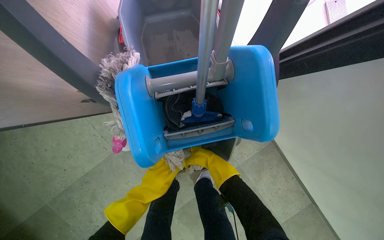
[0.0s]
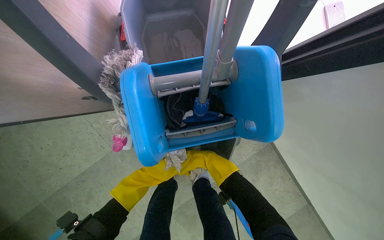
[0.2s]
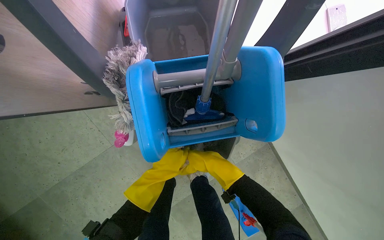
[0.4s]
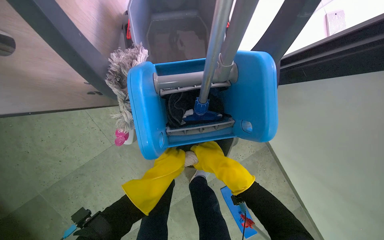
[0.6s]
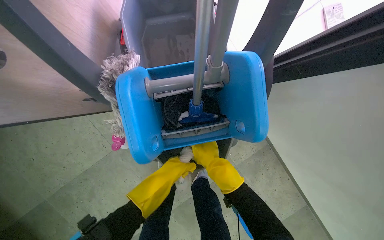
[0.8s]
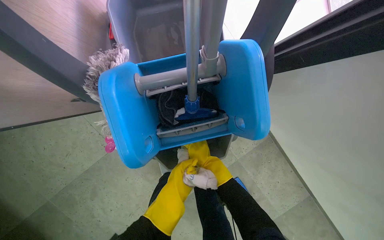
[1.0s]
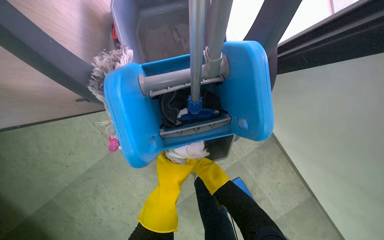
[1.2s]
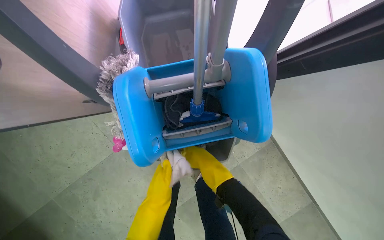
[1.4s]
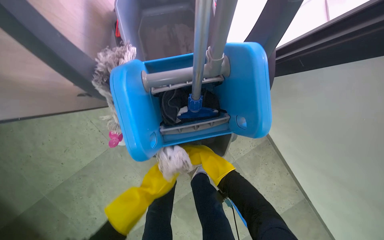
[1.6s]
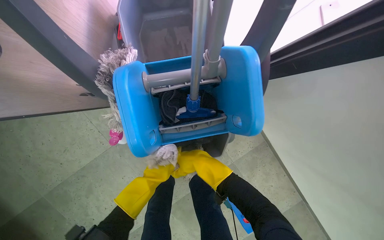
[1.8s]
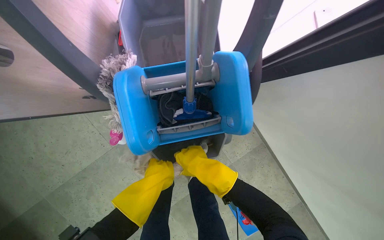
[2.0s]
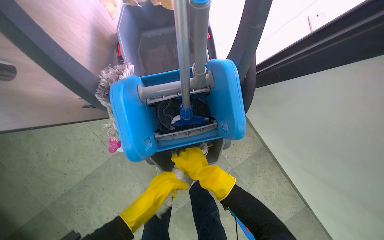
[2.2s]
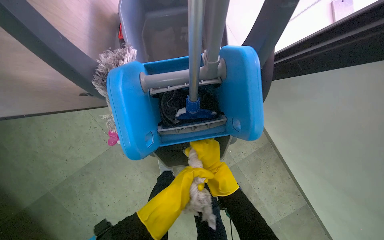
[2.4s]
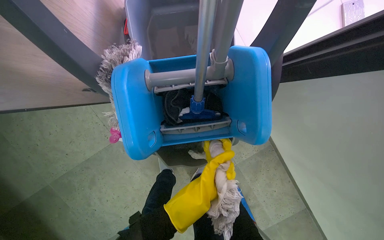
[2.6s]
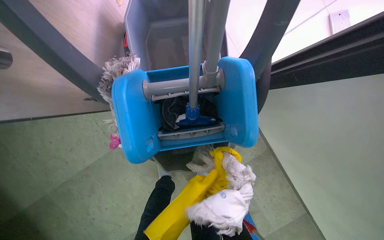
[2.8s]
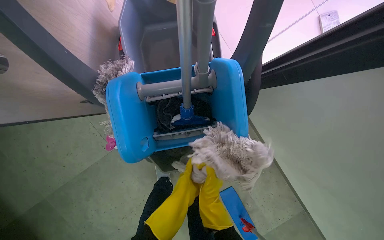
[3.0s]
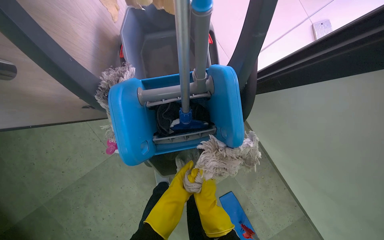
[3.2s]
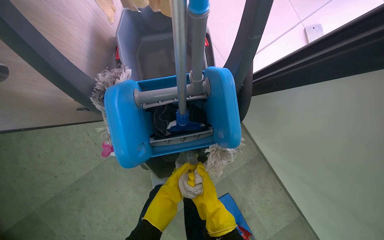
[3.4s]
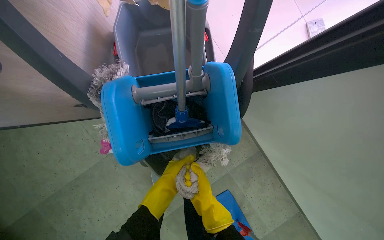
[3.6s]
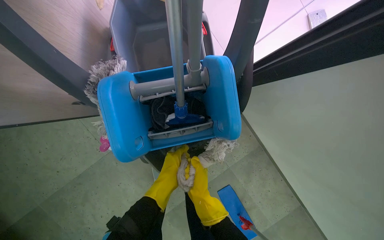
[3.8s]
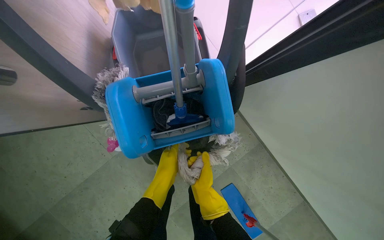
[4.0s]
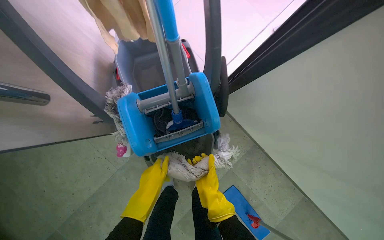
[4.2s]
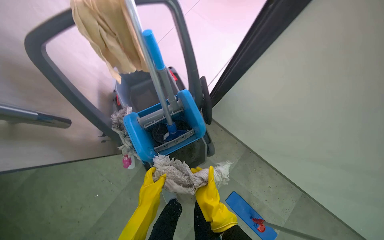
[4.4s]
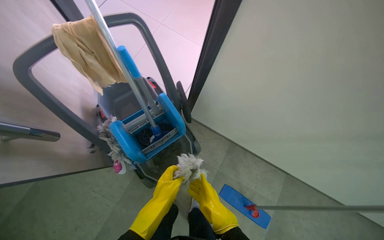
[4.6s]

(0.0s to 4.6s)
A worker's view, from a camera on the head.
Job: preparing cleaning supplies.
The whole recording: Preparing mop for use. The worker removes a dirty mop head and attaches a clean one to the mop handle.
0.0s - 1.6s: The right hand goes nearer and farther, about 15 cm each way, reversing 2 times.
1.6s - 3.0s: The left hand goes about 15 cm to the right and nearer to the camera.
3.0s - 4.6s: The camera pitches upward, by about 20 degrees. The scene turns about 25 degrees counterclockwise in the picture.

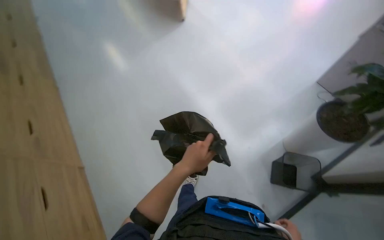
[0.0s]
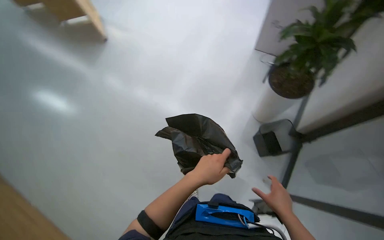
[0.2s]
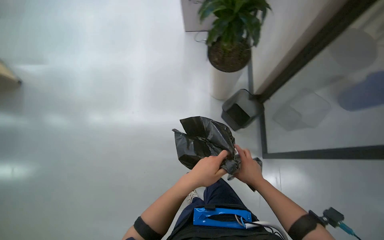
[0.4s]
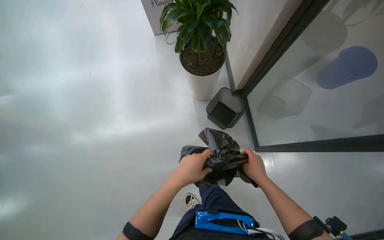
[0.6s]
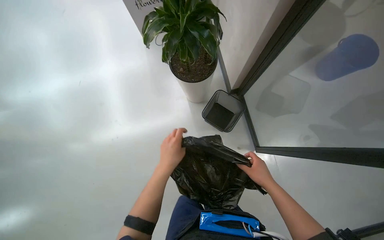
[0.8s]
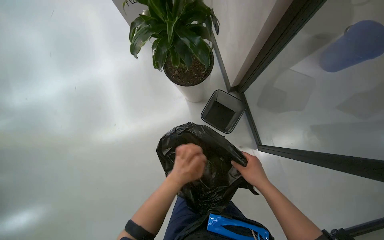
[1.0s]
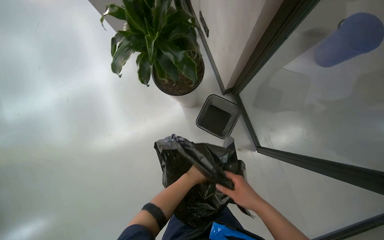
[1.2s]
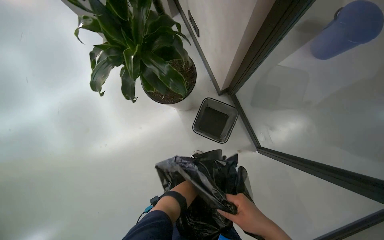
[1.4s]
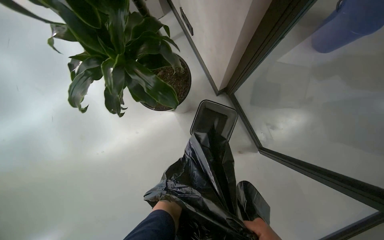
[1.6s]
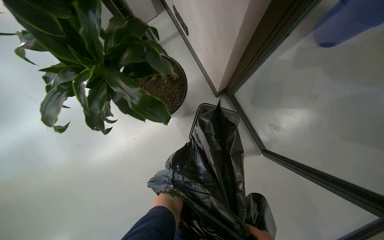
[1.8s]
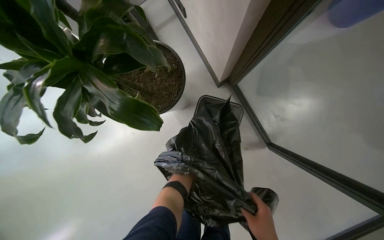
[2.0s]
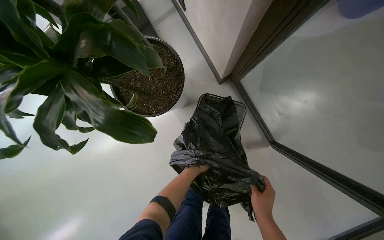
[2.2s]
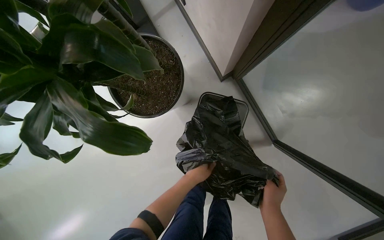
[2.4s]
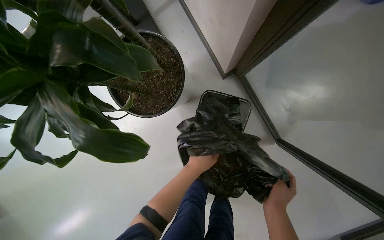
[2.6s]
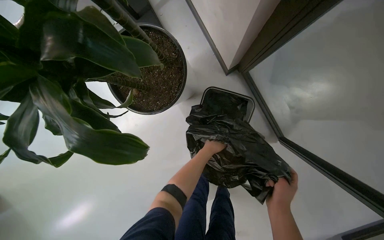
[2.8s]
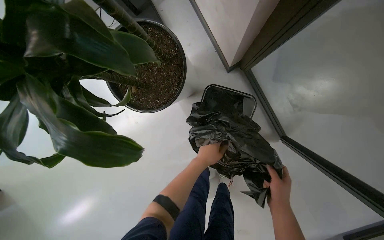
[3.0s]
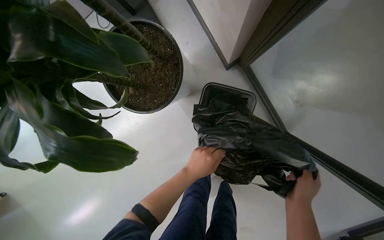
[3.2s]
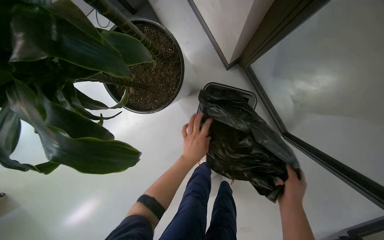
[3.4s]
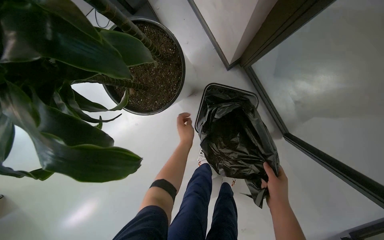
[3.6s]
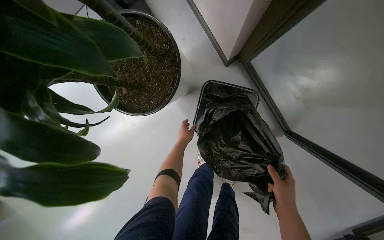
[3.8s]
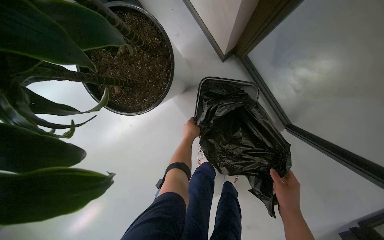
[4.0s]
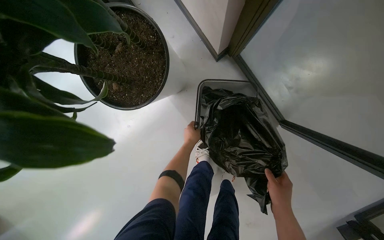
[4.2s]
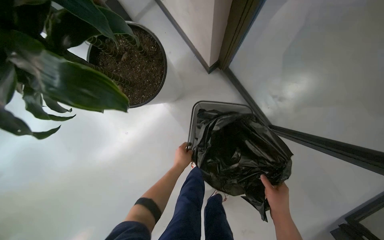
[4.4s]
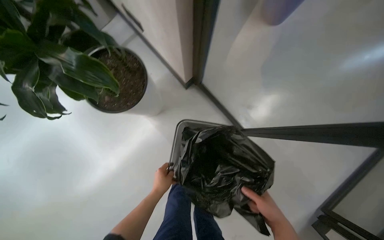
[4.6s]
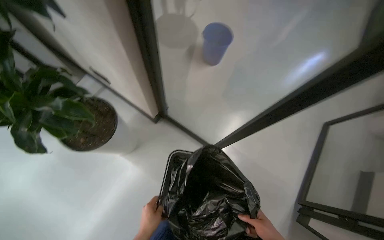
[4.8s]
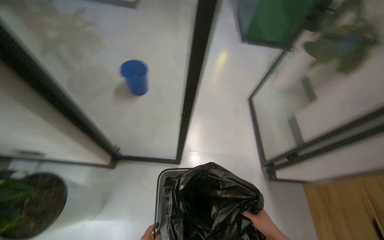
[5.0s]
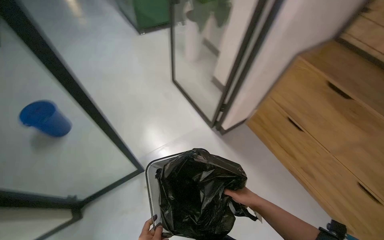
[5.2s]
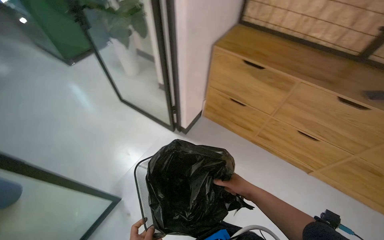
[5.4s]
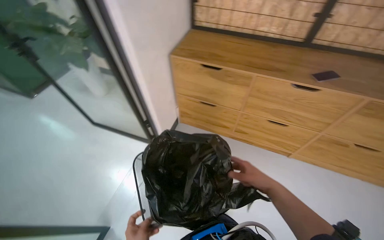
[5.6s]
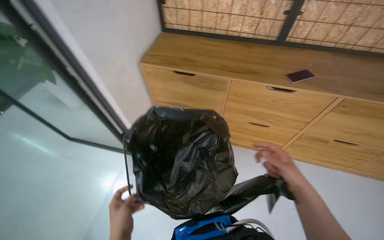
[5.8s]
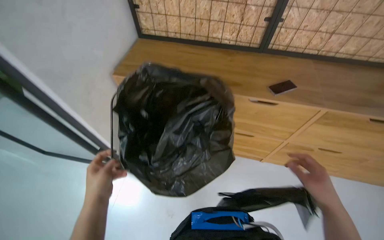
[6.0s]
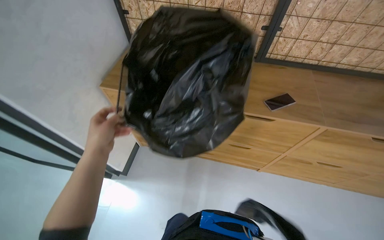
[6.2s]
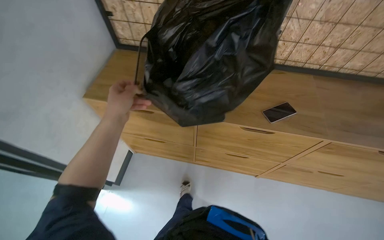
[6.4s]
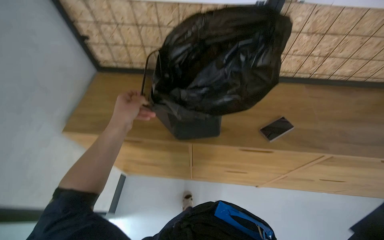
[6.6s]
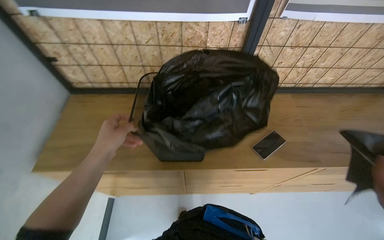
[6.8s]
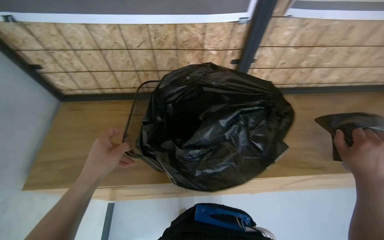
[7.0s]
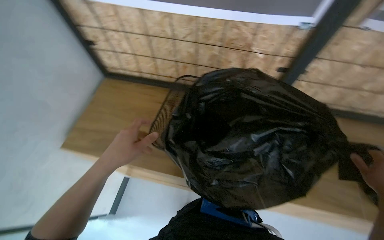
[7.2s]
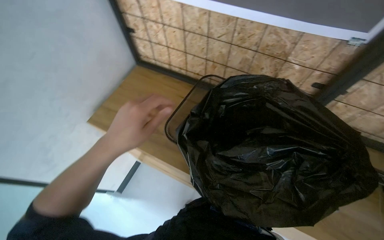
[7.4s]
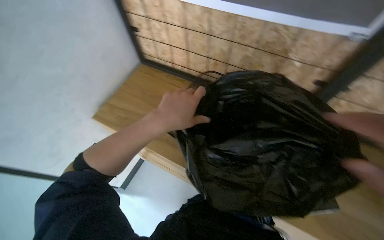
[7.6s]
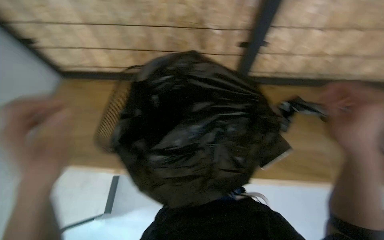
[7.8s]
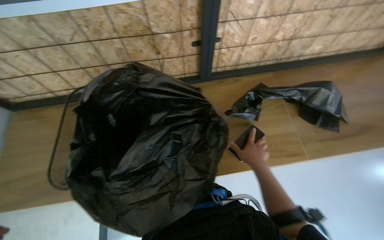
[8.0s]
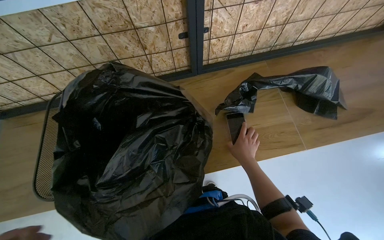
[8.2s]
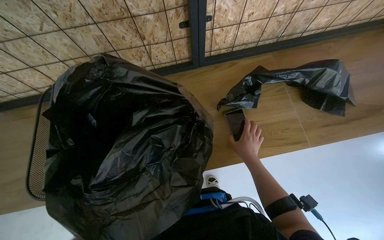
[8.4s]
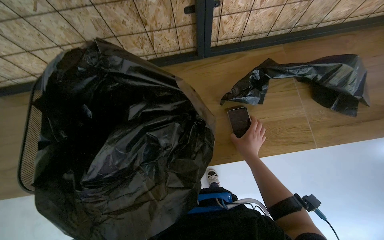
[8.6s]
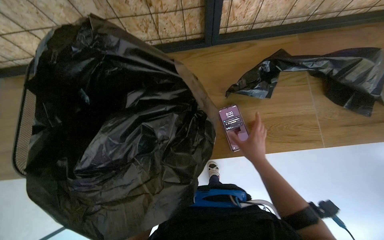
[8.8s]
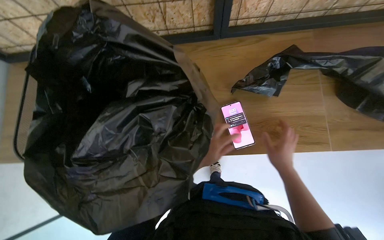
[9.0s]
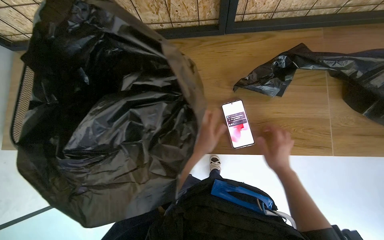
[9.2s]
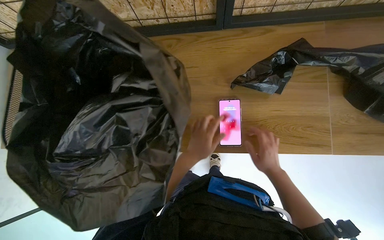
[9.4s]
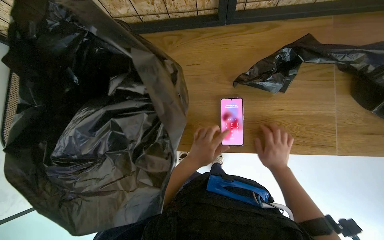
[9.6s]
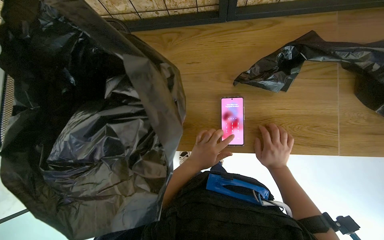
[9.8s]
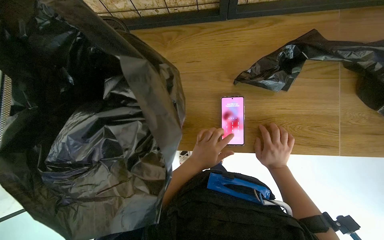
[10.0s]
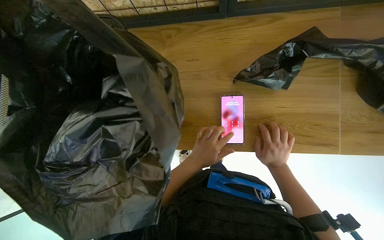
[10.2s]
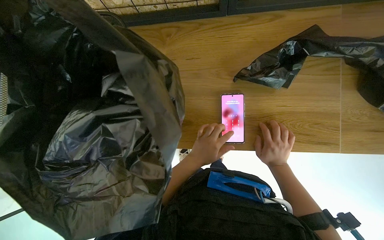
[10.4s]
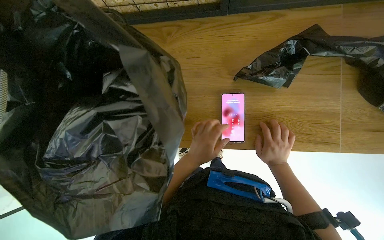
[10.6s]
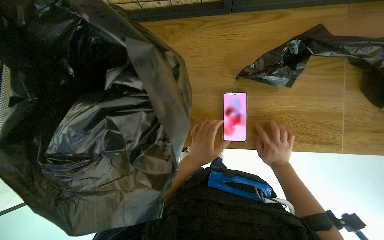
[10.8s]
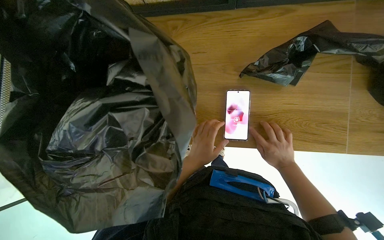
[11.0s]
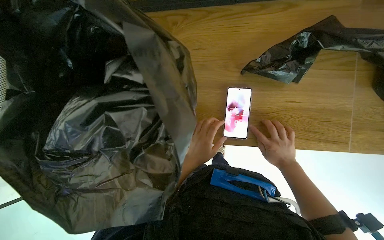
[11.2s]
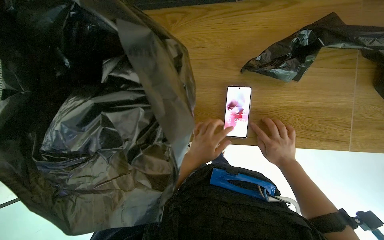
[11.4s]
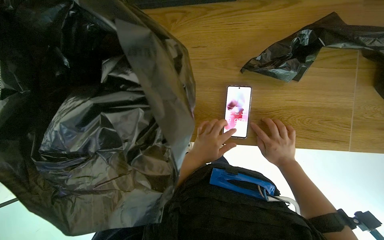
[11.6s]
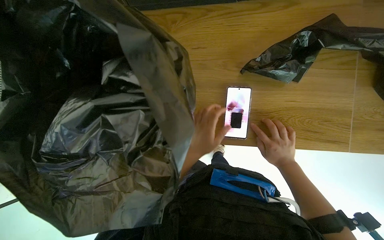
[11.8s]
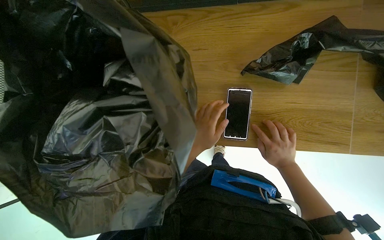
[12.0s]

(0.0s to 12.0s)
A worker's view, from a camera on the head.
Job: managing trash.
The whole recording: Lining trash bin with new bag. The worker places a new black trash bag into a bin and secures it.
0.0s - 1.6s: The head travels approximately 60 cm. The wearer looks some 85 degrees further to the right.
3.0s - 4.4s: The left hand heads farther from the camera, covering some 10 cm.
6.0s - 7.6s: The camera is carried approximately 60 cm. The wearer looks approximately 15 degrees further to the left.
7.6s - 9.0s: The head rotates approximately 30 degrees to the right. The view tilts some 20 degrees downward.
9.0s - 10.4s: The left hand goes roughly 10 cm nearer to the camera.
10.4s - 12.0s: The hands work in one place, with small movements.

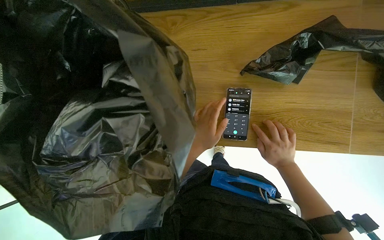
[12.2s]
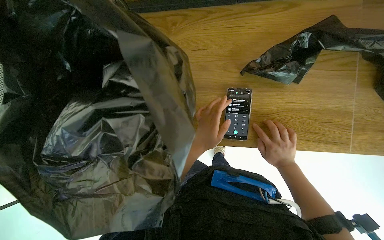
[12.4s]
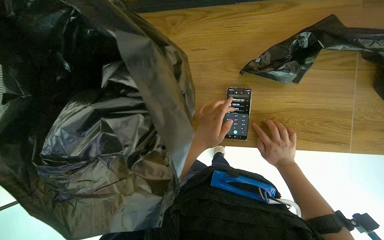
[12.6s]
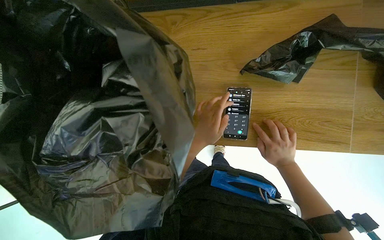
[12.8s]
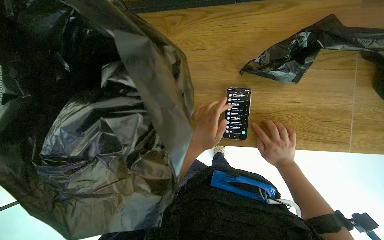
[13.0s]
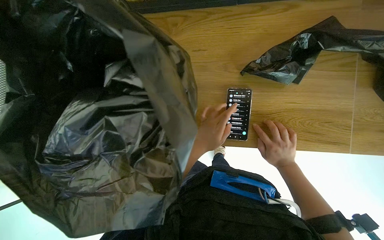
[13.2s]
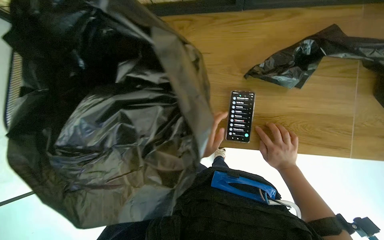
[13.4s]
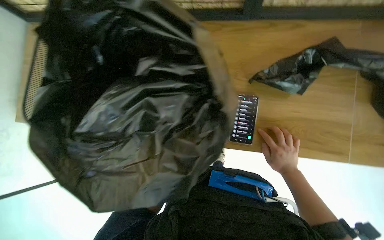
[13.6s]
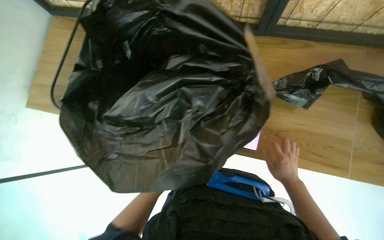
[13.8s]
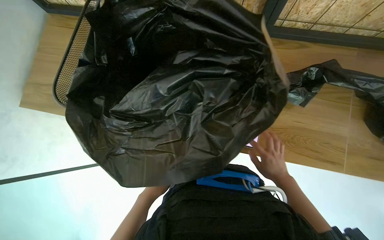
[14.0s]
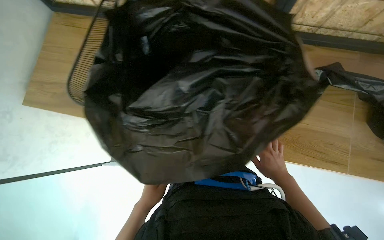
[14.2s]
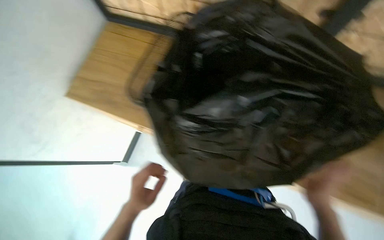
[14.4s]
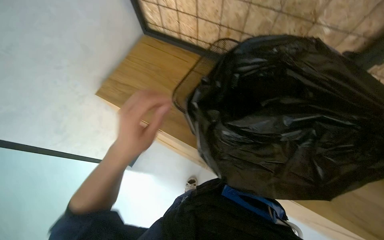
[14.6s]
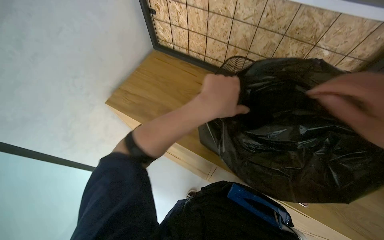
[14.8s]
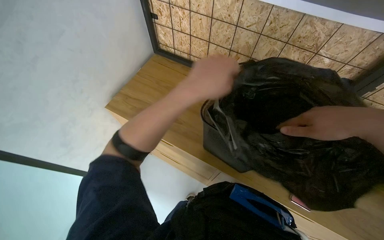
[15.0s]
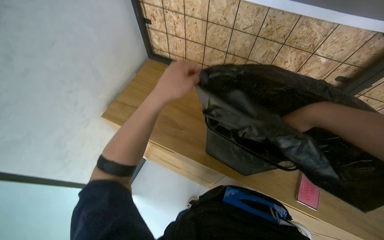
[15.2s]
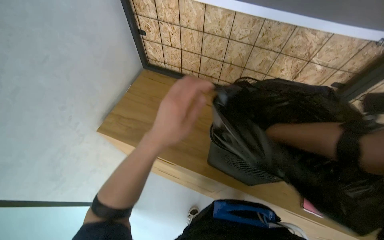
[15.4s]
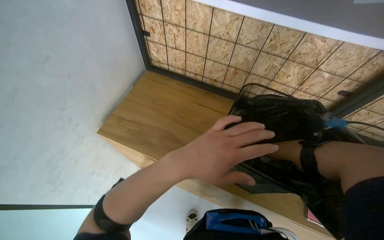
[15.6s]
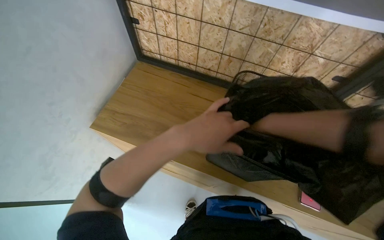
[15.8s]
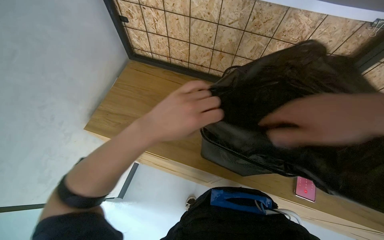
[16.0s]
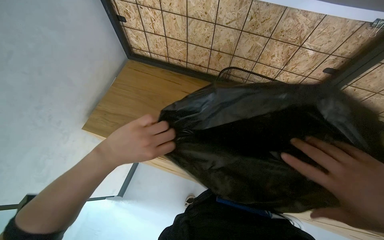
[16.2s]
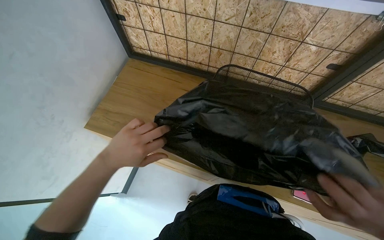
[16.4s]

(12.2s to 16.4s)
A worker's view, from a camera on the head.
Job: managing trash.
The whole recording: Lining trash bin with new bag. The worker places a new black trash bag into a bin and secures it.
13.6s - 15.0s: The wearer looks approximately 20 degrees further upward.
15.0s - 16.4s: The left hand goes approximately 25 cm to the left and farther from the camera.
